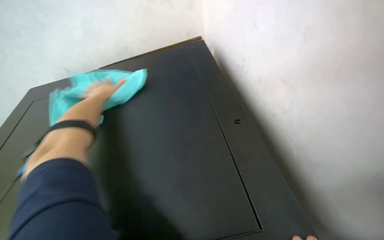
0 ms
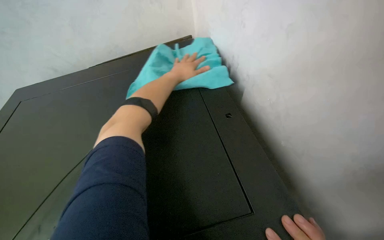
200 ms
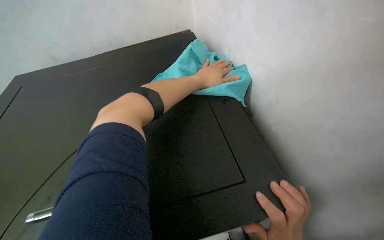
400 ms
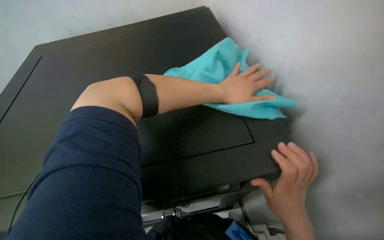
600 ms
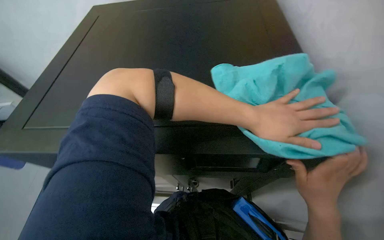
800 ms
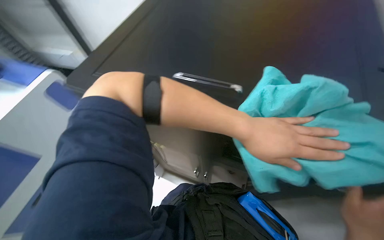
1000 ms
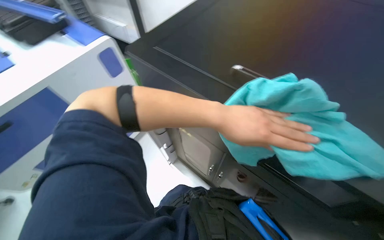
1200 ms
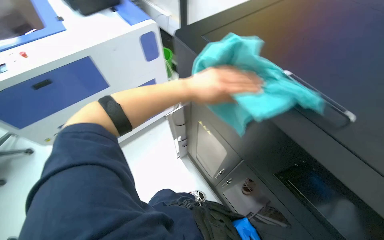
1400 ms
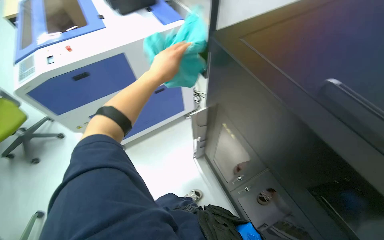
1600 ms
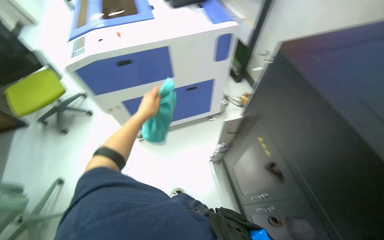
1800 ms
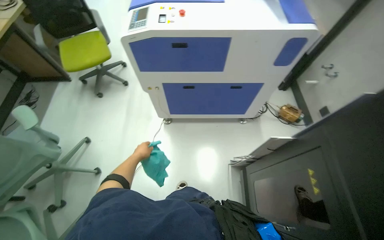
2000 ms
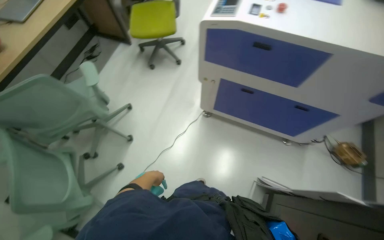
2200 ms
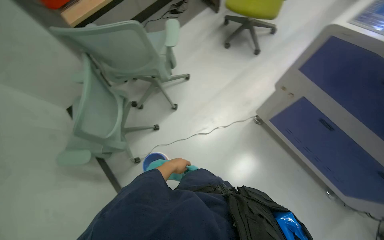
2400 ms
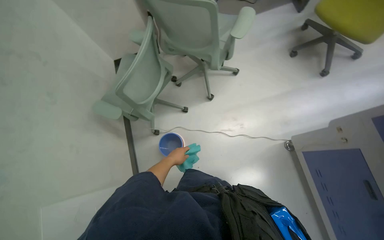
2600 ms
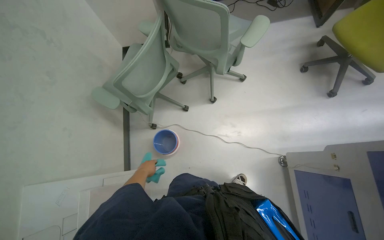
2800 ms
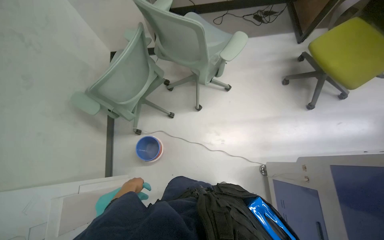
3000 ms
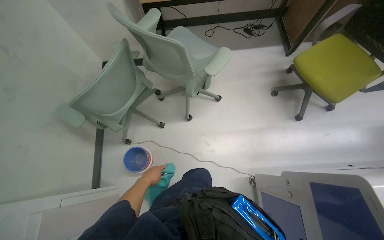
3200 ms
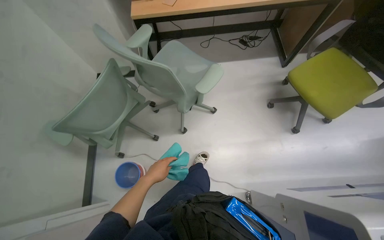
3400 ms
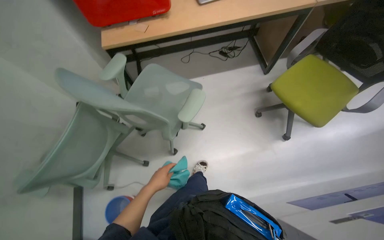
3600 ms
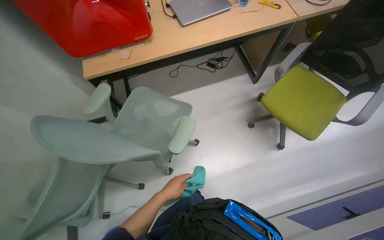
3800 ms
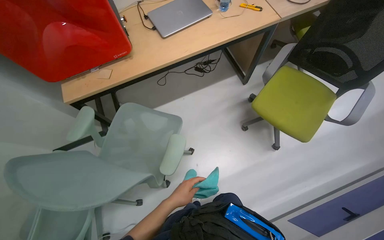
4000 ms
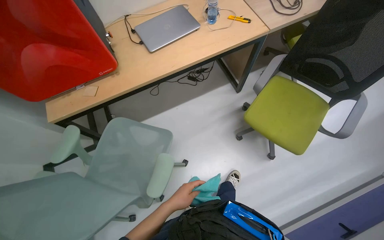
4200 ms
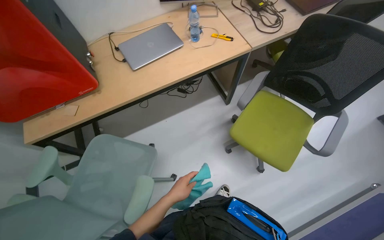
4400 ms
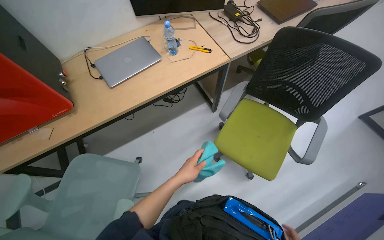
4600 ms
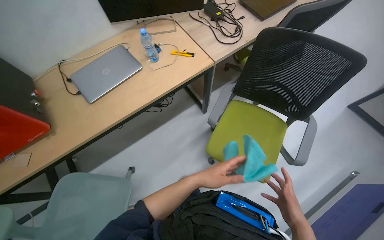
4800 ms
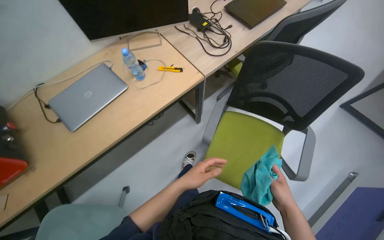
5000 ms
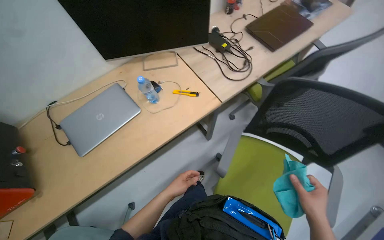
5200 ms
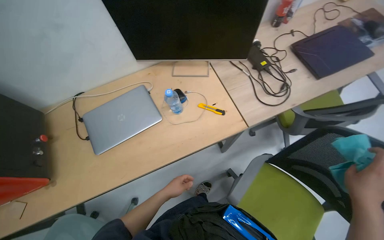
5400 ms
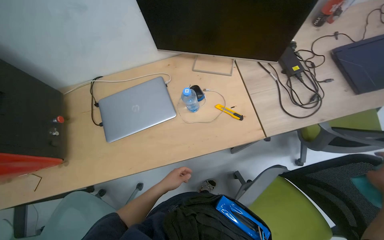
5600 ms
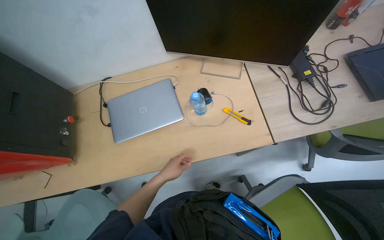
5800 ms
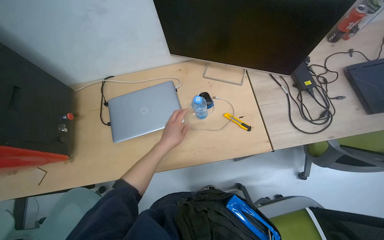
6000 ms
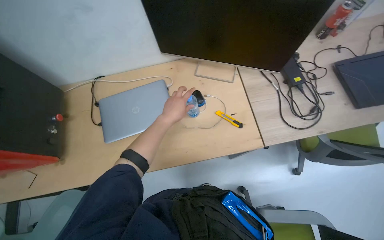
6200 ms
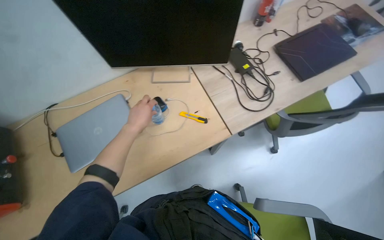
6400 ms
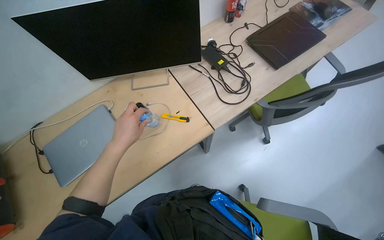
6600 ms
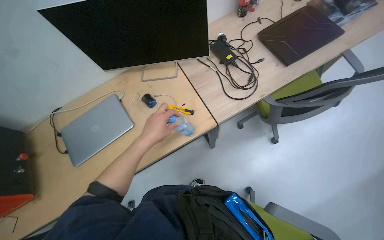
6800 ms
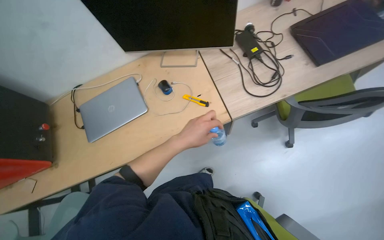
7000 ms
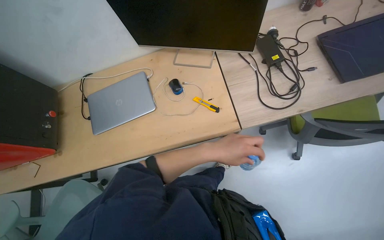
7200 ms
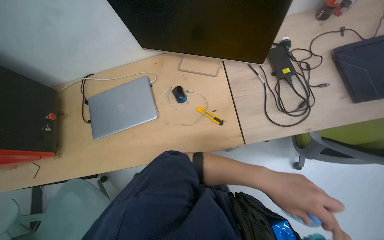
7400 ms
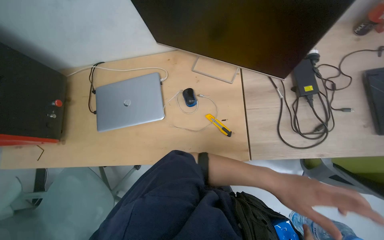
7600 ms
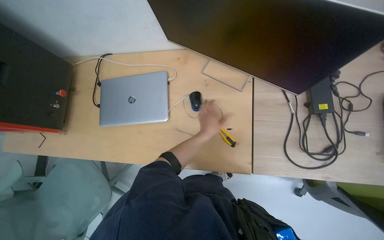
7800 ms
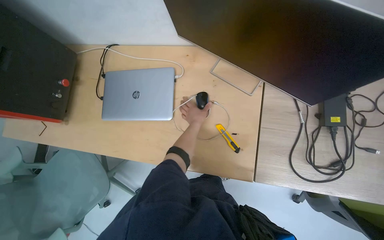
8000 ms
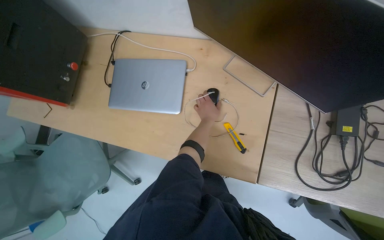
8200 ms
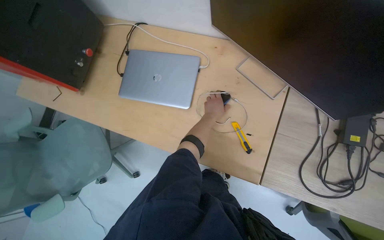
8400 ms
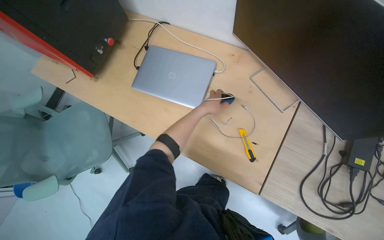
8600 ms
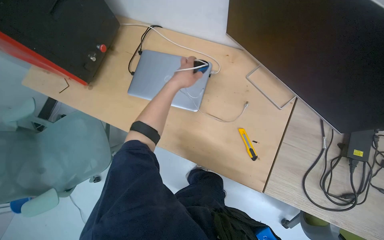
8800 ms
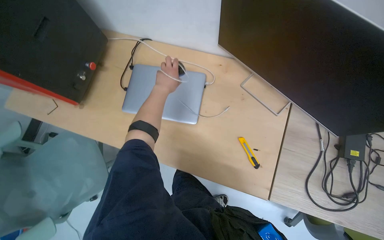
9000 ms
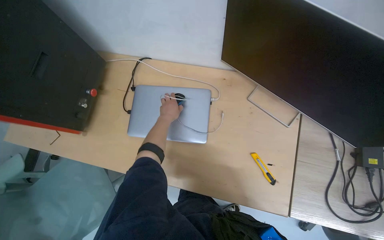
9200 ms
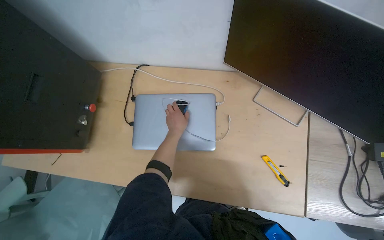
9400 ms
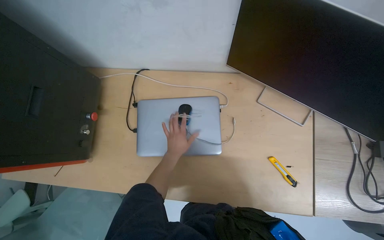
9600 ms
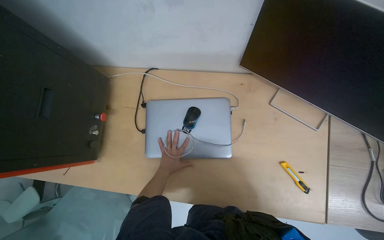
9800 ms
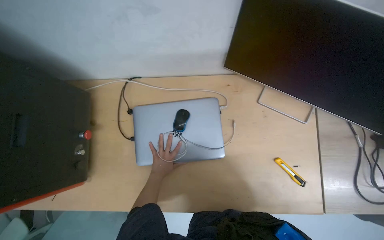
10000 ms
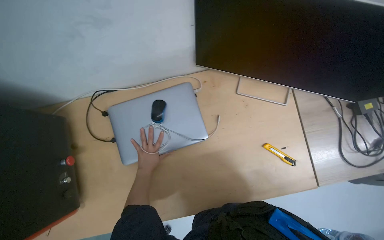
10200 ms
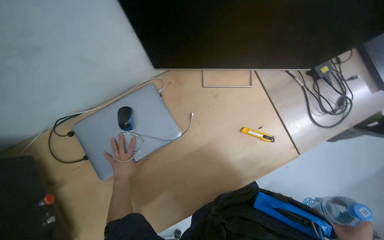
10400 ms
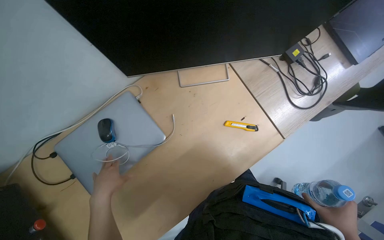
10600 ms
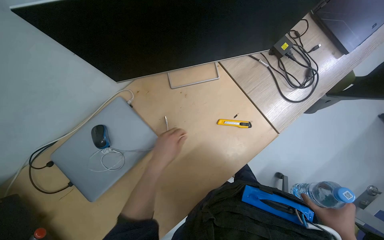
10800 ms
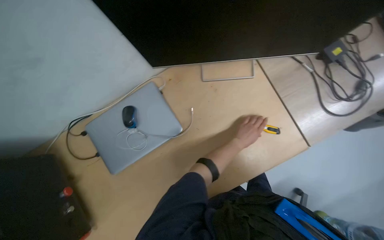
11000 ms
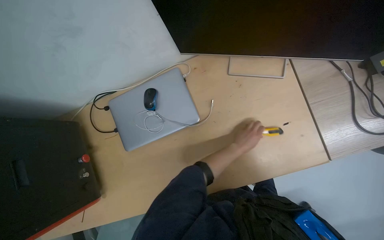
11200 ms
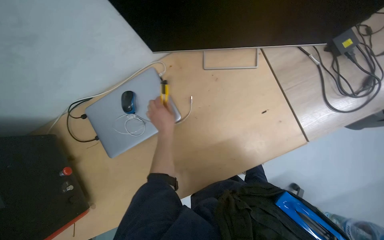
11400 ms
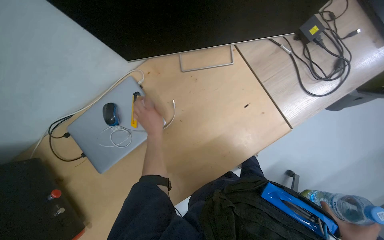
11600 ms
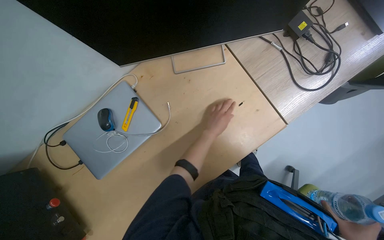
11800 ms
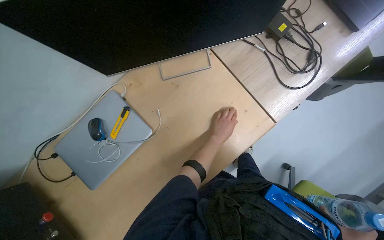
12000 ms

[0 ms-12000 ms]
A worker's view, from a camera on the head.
Job: wiping surfaces.
The whole recording: Wiping surfaces with a cloth. The worker wipes various surfaces on the desk, including a laptop, mouse, and the tabletop, using a cloth.
0 ms to 1600 ms: The head turns to the left by about 30 degrees. The left hand travels nearer to the camera by approximately 15 cm.
1600 ms to 3000 ms: The wearer moves roughly 70 cm. The wearer looks some 120 degrees further to the left. The camera pitches downward, by roughly 25 degrees.
3000 ms to 4400 ms: The camera is carried roughly 80 cm.
4400 ms to 6000 ms: The head travels roughly 70 cm.
9000 ms to 10400 ms: The wearer's head swings approximately 45 degrees to the right.

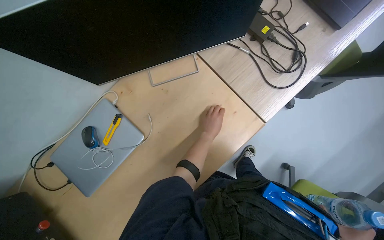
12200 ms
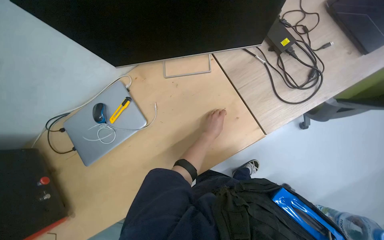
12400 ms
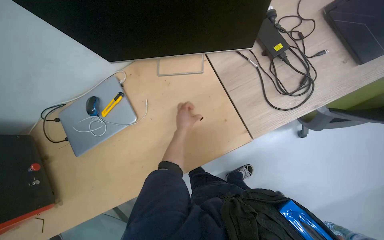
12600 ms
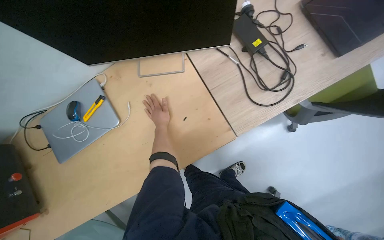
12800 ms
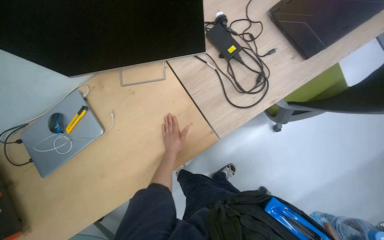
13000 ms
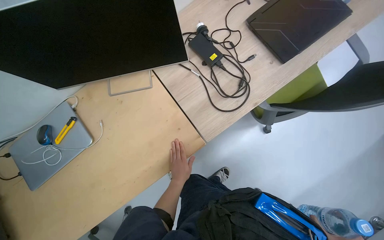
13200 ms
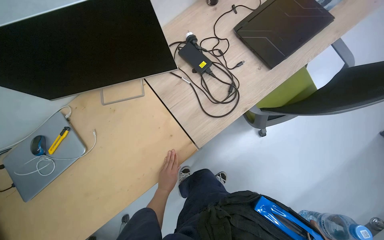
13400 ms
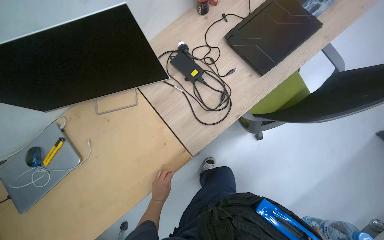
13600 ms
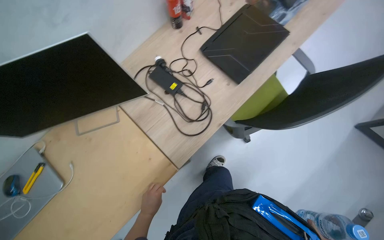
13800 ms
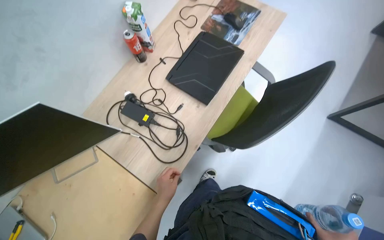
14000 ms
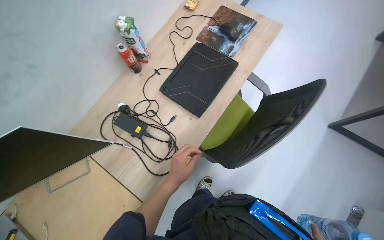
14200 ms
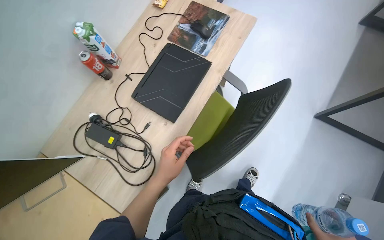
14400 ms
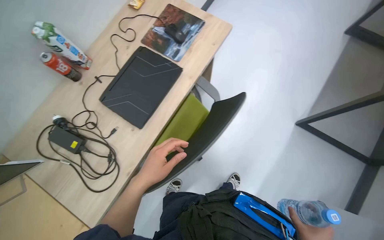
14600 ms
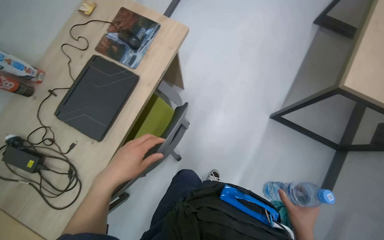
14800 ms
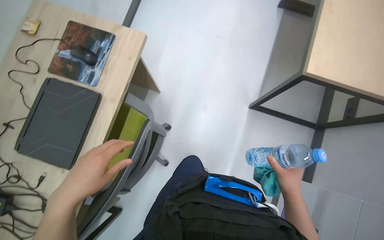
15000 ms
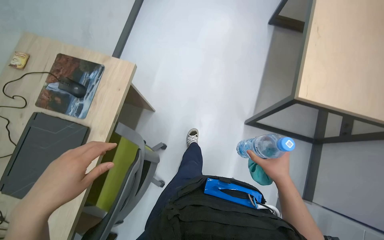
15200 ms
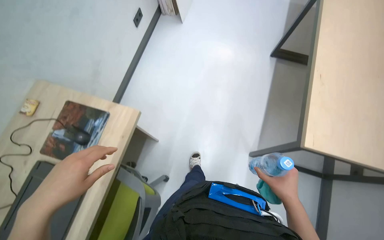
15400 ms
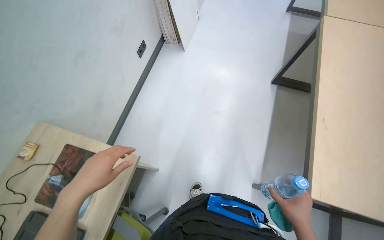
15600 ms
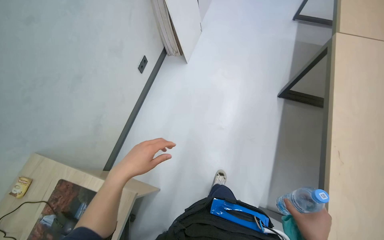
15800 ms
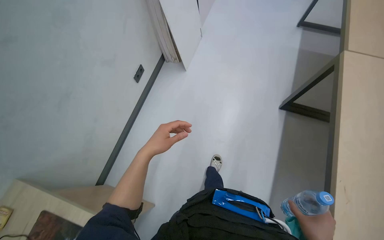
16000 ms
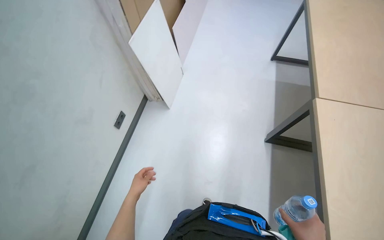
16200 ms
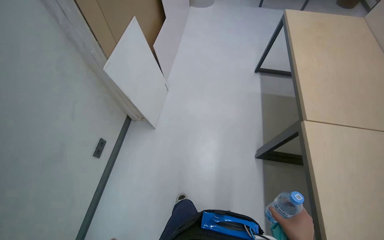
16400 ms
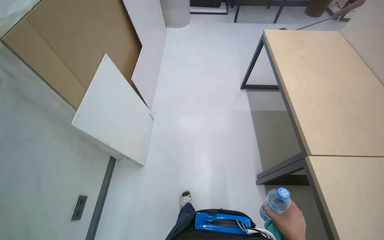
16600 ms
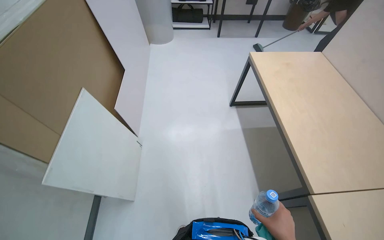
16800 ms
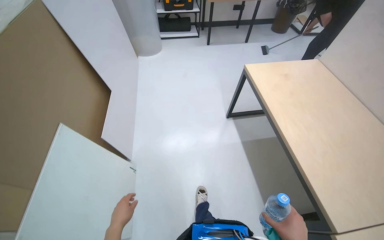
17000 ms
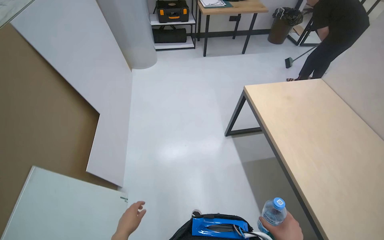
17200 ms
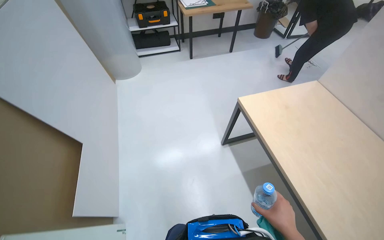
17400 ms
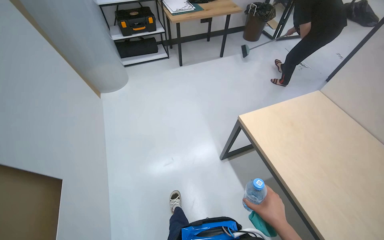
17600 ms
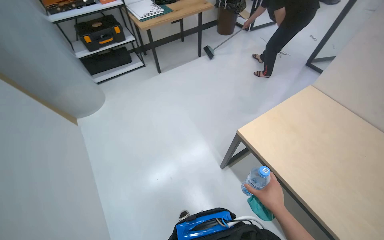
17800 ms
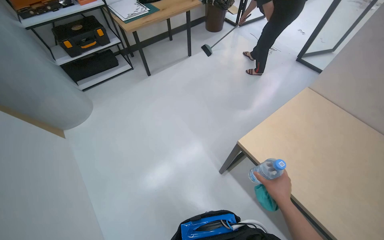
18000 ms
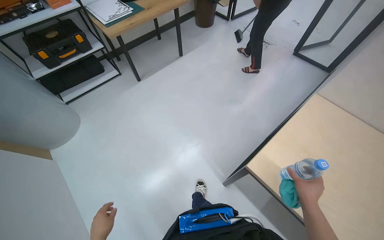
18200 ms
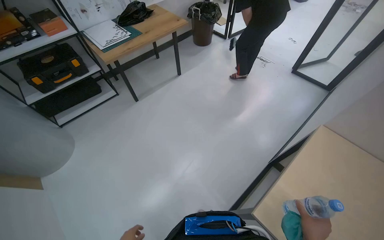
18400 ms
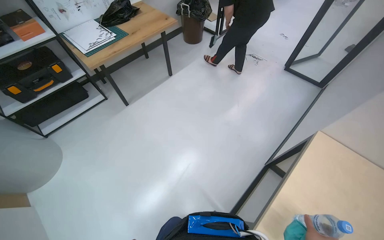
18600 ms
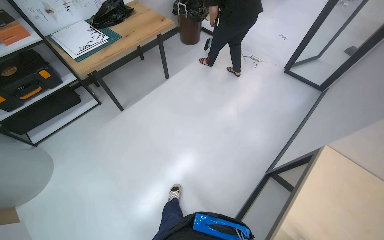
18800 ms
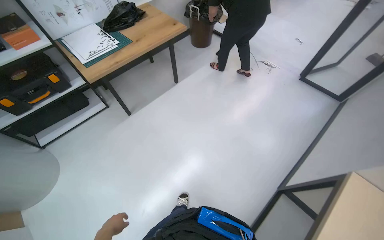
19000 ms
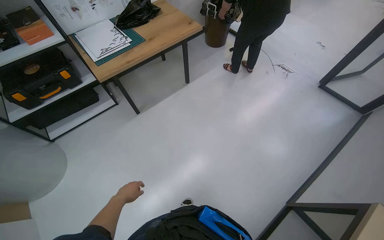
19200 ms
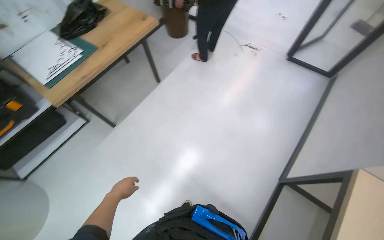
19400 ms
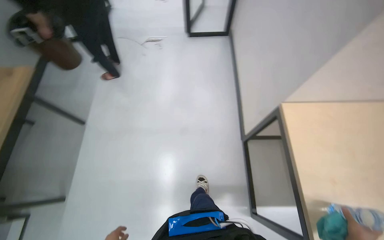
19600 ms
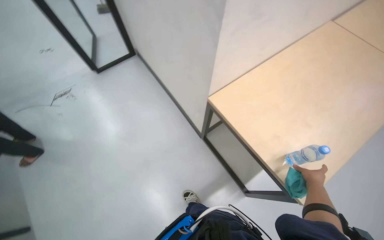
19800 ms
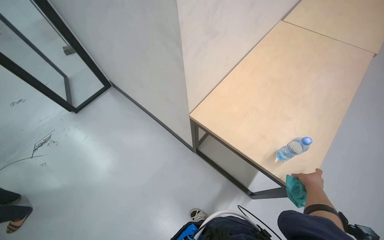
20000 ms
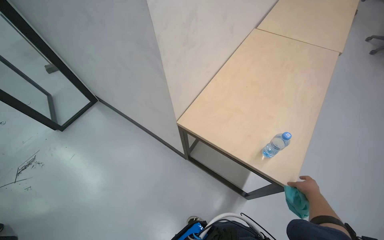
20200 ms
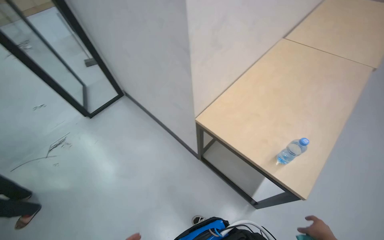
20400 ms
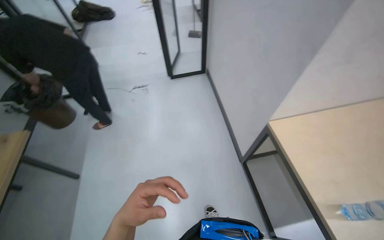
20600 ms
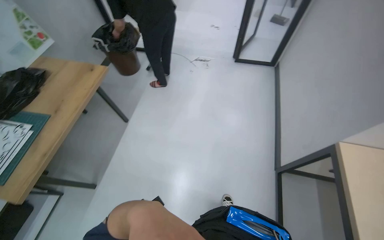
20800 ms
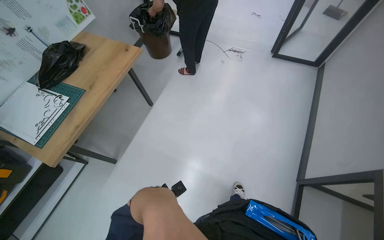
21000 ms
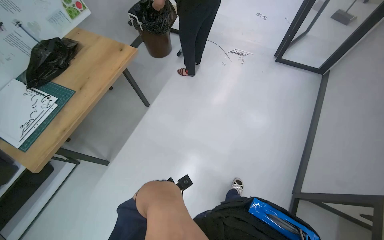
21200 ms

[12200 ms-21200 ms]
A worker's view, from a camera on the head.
Job: wiping surfaces.
The whole recording: Wiping surfaces with a cloth. The worker wipes various surfaces on the desk, including a laptop, mouse, and the tabletop, using a cloth.
12200 ms to 13800 ms: The camera is carried to the right, some 40 cm.
13800 ms to 15200 ms: The camera is carried about 80 cm. Everything in view rotates approximately 30 degrees counterclockwise.
15200 ms to 16600 ms: The head travels about 1.5 m. The view tips upward by approximately 25 degrees.
16600 ms to 18200 ms: The head travels about 1.5 m. The wearer's head swings roughly 45 degrees to the right.
18200 ms to 19800 ms: The camera is carried approximately 80 cm. The head turns to the right by about 85 degrees.
19800 ms to 21200 ms: The head turns to the left by approximately 65 degrees.
